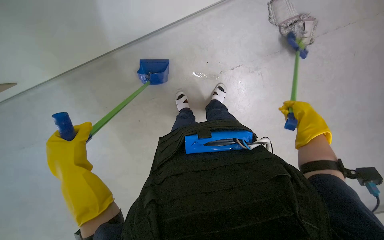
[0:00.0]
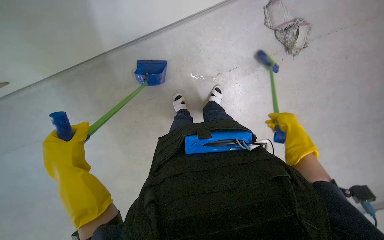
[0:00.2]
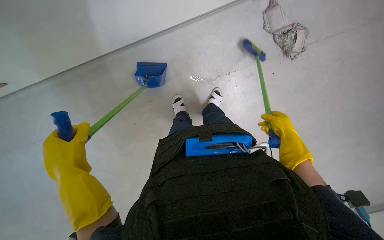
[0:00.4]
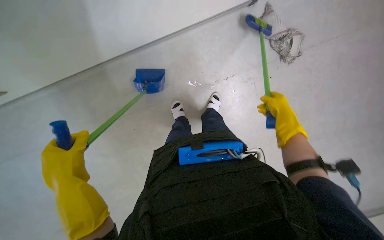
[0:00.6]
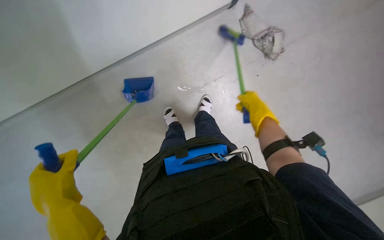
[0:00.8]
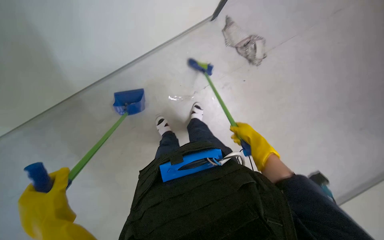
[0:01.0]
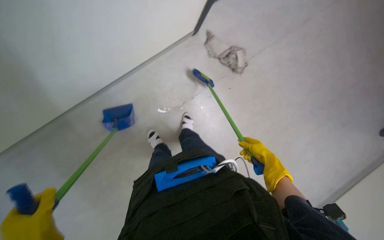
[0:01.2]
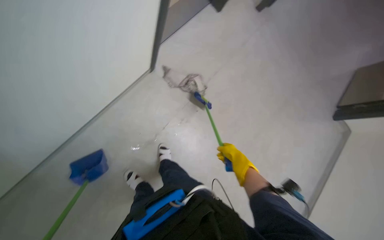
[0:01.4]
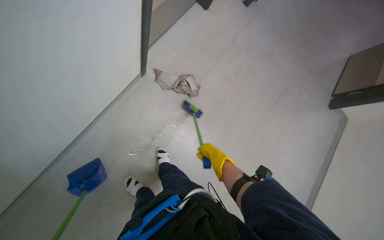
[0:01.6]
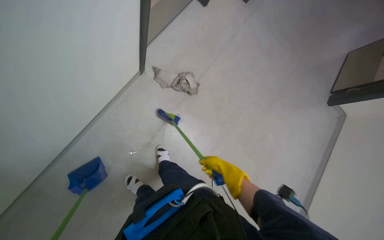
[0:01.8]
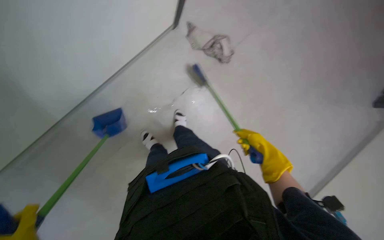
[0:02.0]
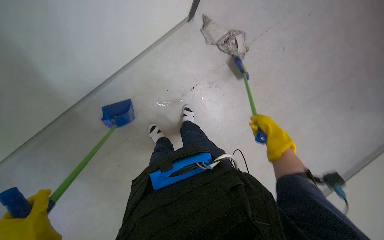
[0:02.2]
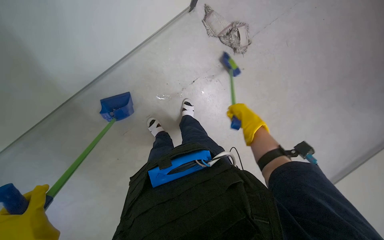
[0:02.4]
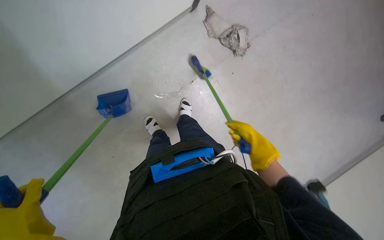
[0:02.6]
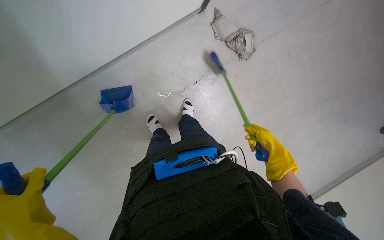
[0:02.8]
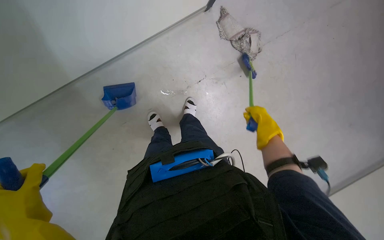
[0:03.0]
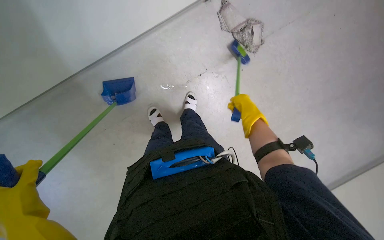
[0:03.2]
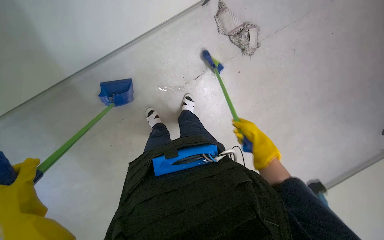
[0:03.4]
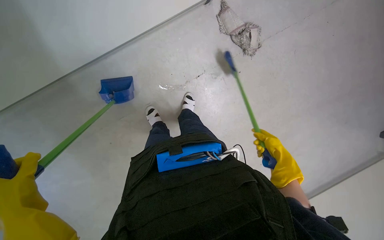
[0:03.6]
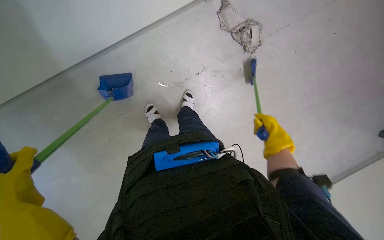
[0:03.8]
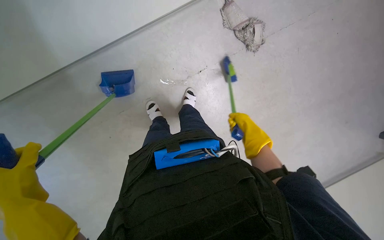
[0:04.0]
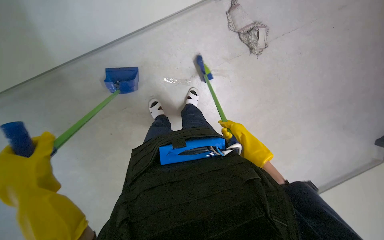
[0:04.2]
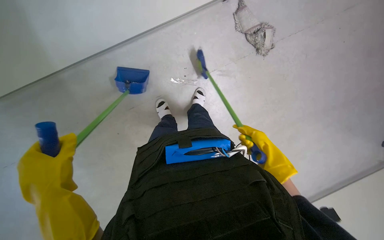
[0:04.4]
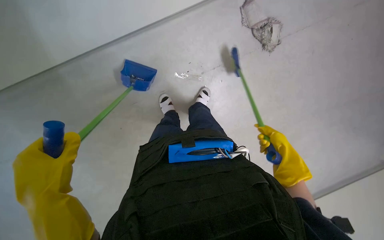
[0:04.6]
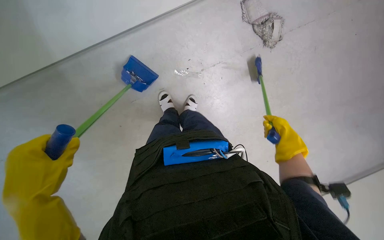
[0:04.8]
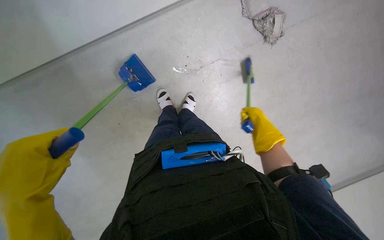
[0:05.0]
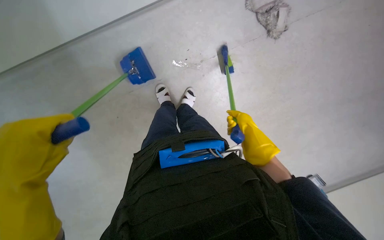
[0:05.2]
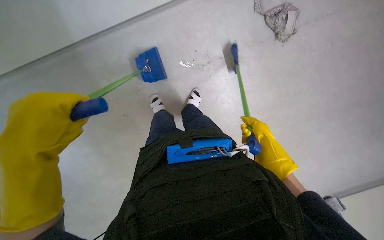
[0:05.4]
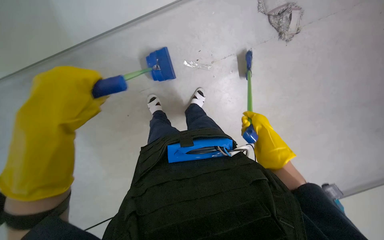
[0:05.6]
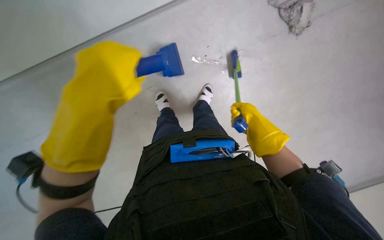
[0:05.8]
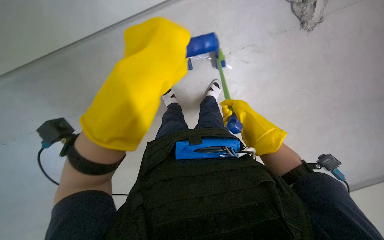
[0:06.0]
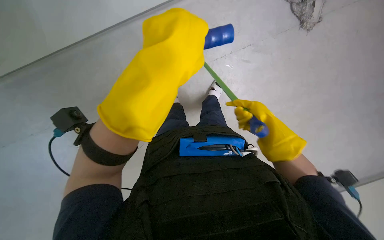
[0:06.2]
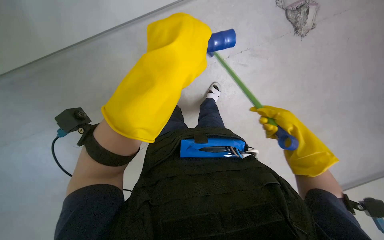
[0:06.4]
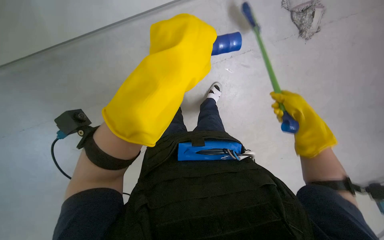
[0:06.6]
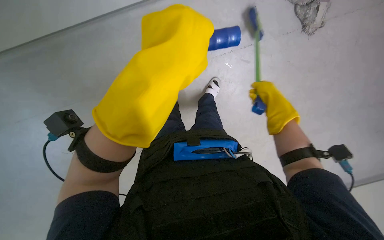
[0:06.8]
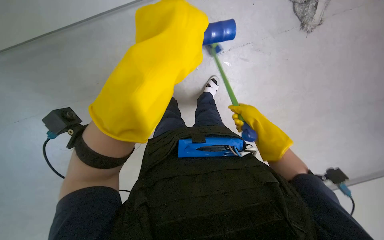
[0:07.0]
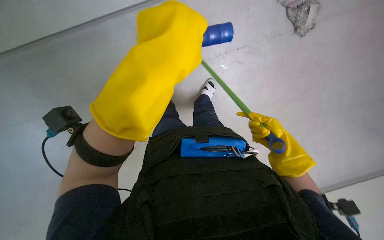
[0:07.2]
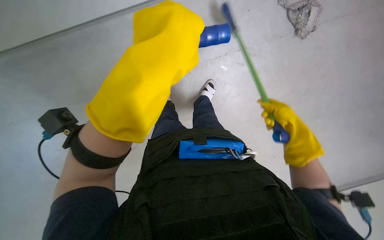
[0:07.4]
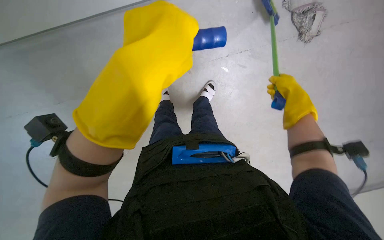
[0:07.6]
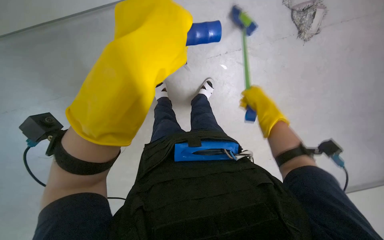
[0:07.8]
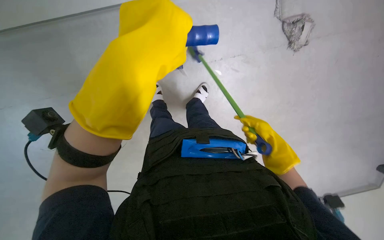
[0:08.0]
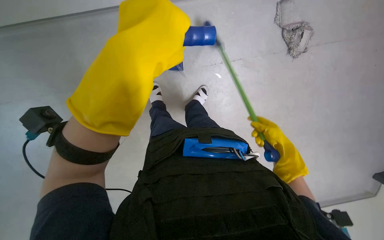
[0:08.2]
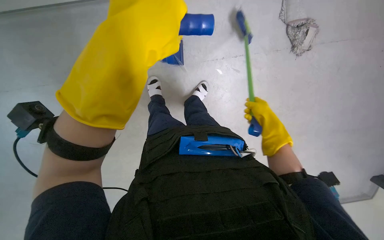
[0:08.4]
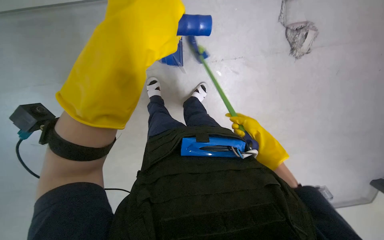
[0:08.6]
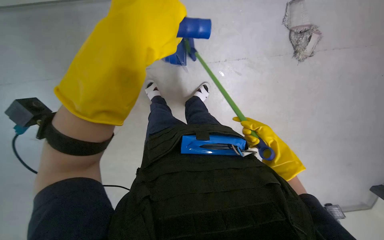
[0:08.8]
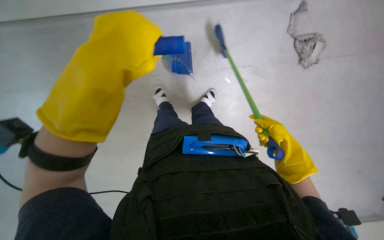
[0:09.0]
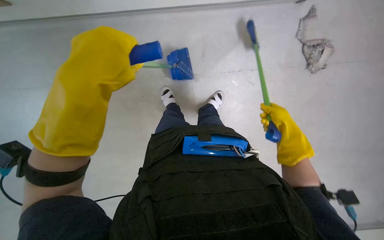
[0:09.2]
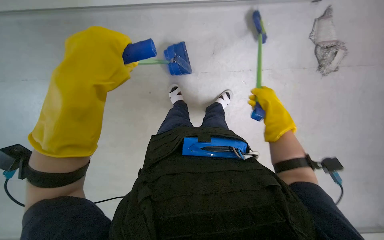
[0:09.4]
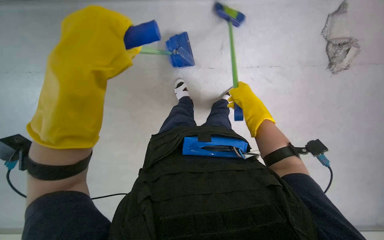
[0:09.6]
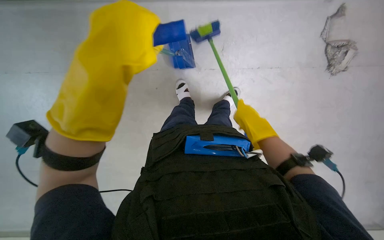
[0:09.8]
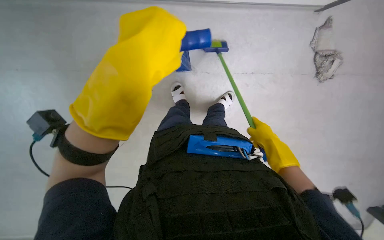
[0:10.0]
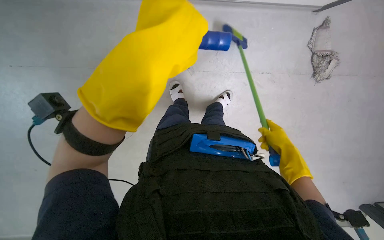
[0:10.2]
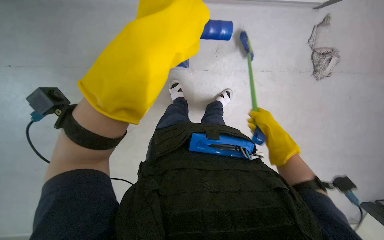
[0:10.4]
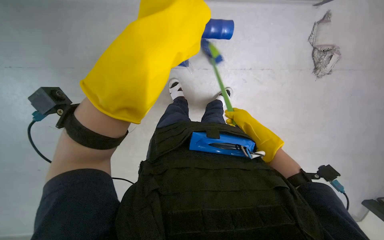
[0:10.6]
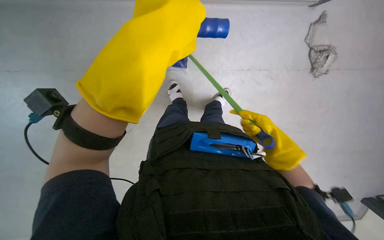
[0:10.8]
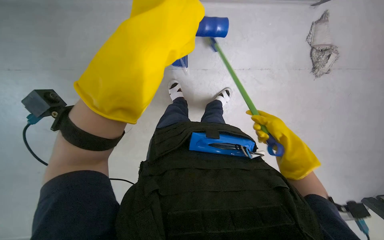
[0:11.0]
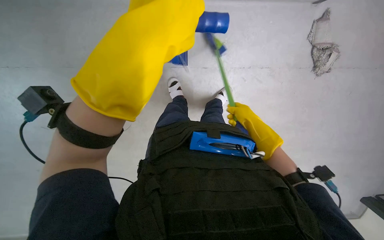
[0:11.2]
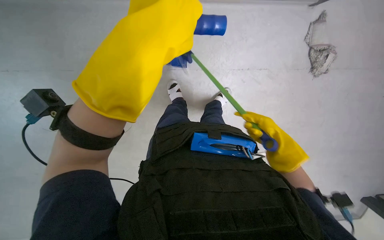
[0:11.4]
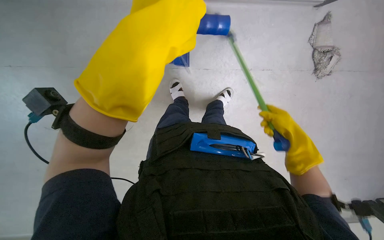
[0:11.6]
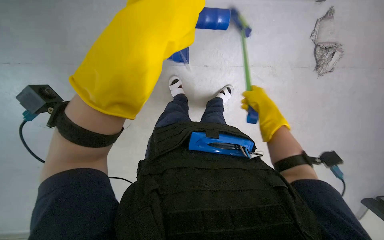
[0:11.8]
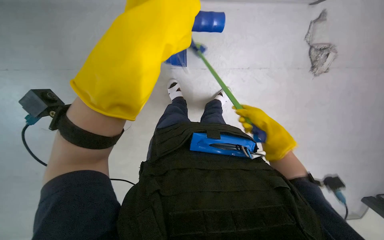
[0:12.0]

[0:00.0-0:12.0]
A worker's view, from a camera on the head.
Job: sweeping floor.
The whole recording: Sweeping debris into dustpan. The worker sweeps debris from the floor into a dustpan using a small brush.
0:00.0 to 0:01.6: The wearer's head swings about 35 degrees to the right. The camera pitches upward, by roughly 20 degrees.
0:01.6 to 0:03.0: The wearer looks approximately 15 degrees further downward.
0:03.0 to 0:04.4: The right hand is displaced down the picture and nearer to the camera by roughly 15 cm.
0:04.4 to 0:06.0: The left hand travels up the picture, to the right and nearer to the camera by some 30 cm. Meanwhile the right hand shifts some 15 cm to the left and up the picture.
0:06.0 to 0:07.6: The right hand goes up and down the picture, approximately 15 cm each way, reversing 2 times.
0:07.6 to 0:09.0: The left hand moves to the left, some 15 cm. The right hand goes approximately 15 cm down the picture.
0:09.0 to 0:10.4: The right hand heads up the picture, covering roughly 10 cm.
0:10.4 to 0:12.0: The right hand moves nearer and farther over about 15 cm, changing direction 3 times.

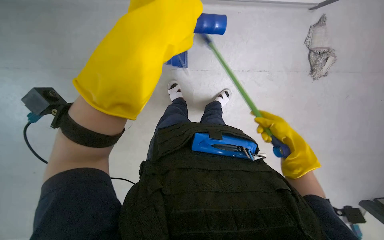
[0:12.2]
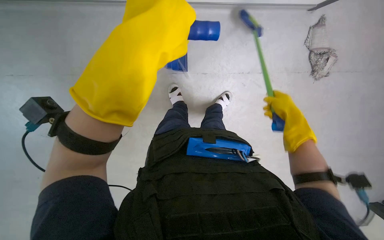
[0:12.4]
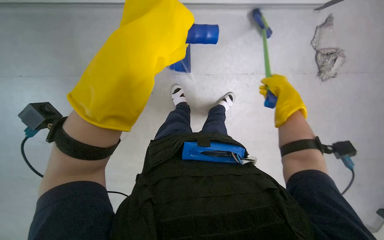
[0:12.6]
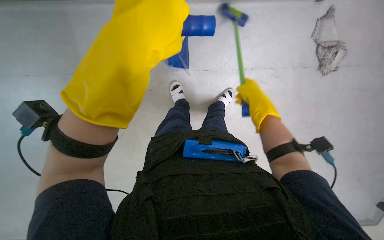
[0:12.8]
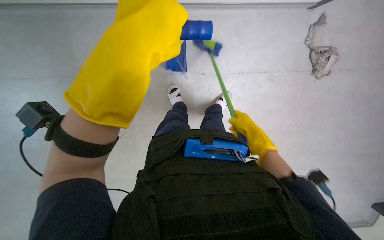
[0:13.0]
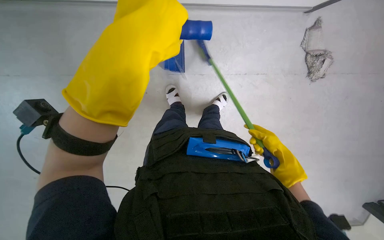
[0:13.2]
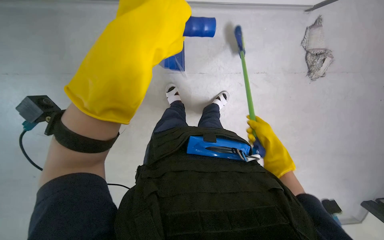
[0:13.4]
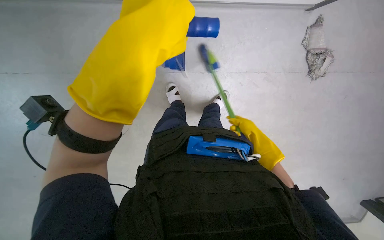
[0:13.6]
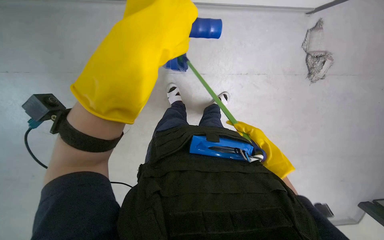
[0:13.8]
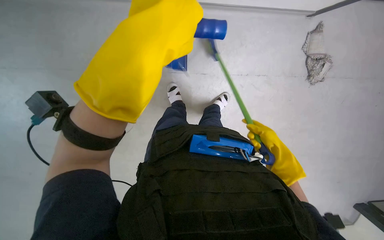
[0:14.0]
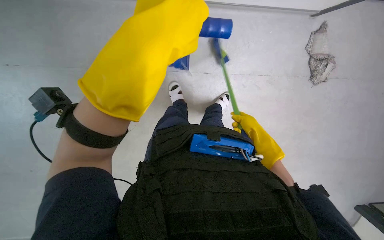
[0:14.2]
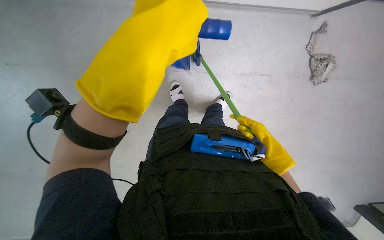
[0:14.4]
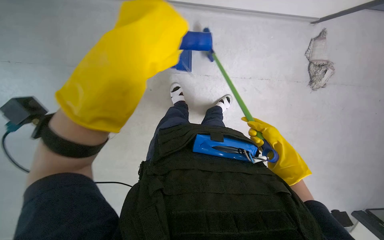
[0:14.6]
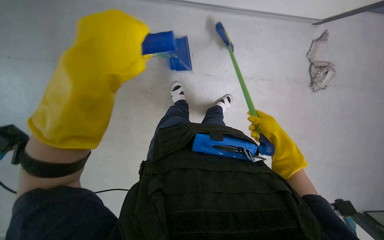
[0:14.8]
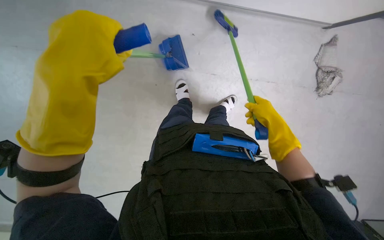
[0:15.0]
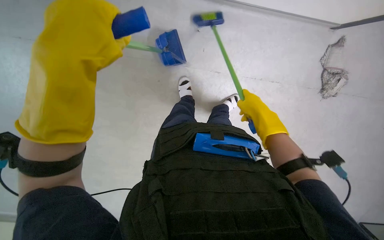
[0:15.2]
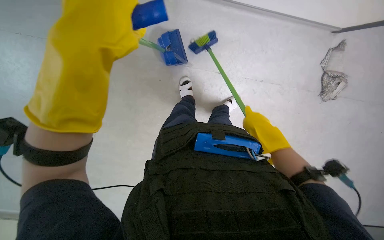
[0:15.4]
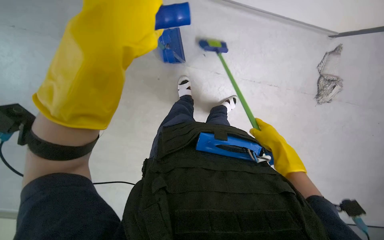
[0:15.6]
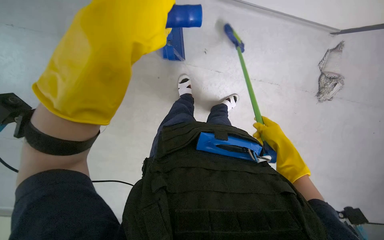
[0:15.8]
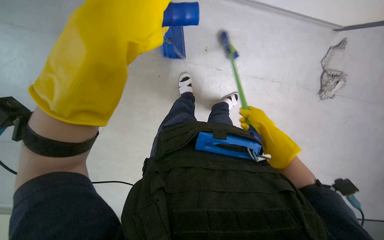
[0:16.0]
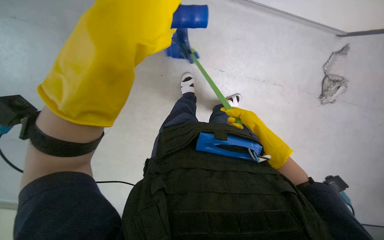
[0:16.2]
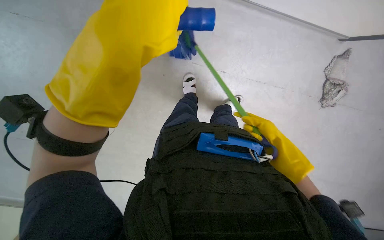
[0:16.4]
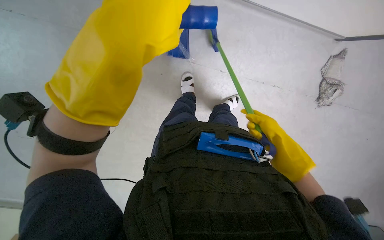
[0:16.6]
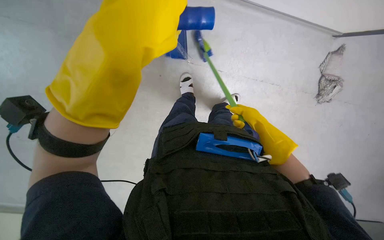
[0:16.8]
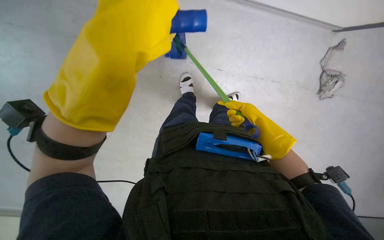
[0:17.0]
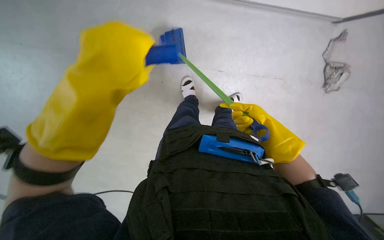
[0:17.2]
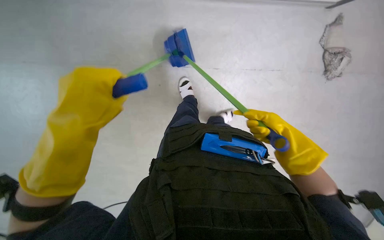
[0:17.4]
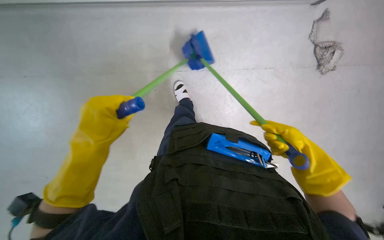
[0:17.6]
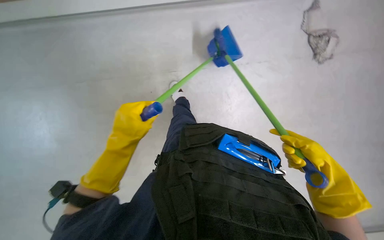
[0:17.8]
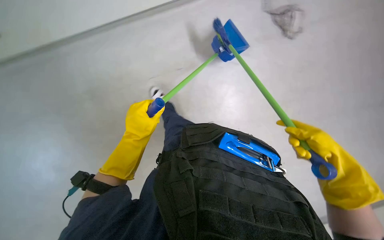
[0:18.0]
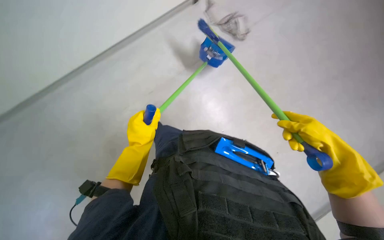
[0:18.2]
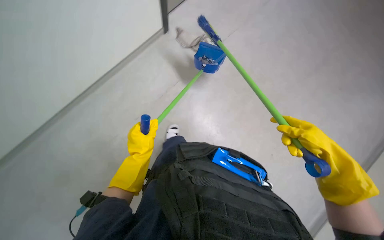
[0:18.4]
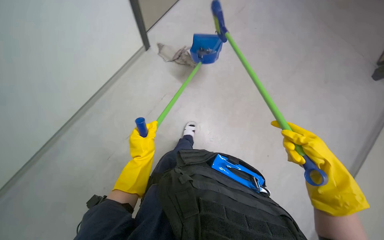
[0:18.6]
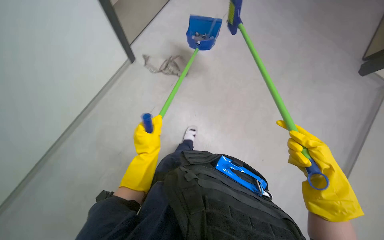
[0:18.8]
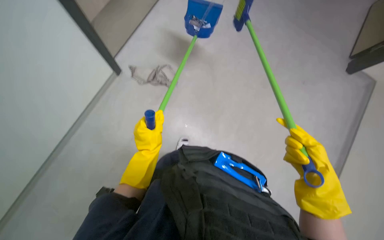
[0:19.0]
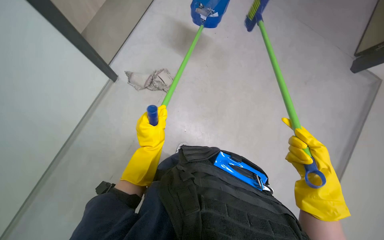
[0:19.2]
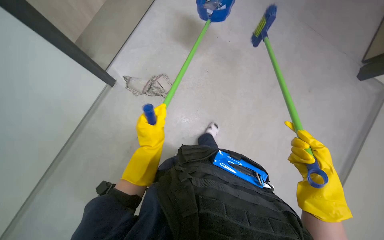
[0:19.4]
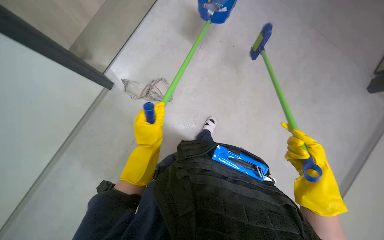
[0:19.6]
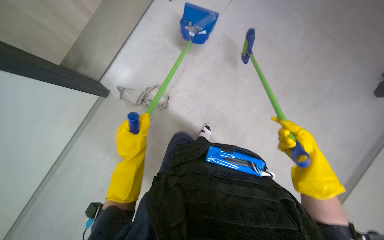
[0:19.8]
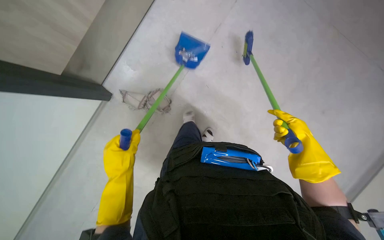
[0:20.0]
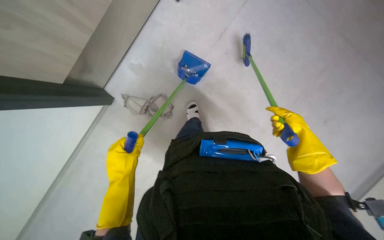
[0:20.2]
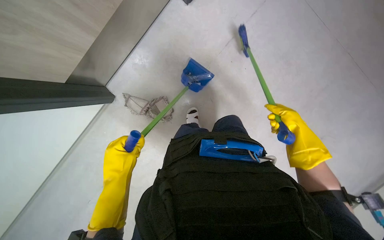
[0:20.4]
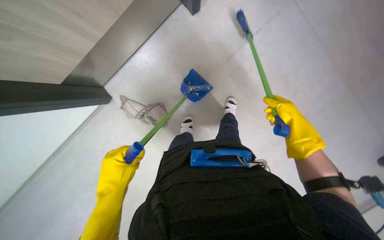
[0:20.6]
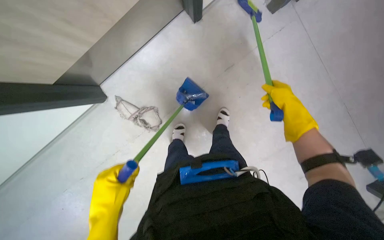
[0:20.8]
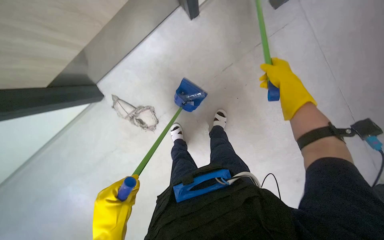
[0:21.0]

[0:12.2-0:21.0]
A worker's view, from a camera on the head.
Job: sweeping floor.
The whole recording: Sweeping debris into dustpan. The worker sweeps debris from the floor into a dustpan using a small brush.
0:12.2 to 0:13.6: The left hand moves nearer to the camera, some 10 cm; the right hand reaches approximately 15 cm up the picture, then returns.
0:13.6 to 0:15.2: The left hand goes roughly 15 cm to the left. The right hand heads up the picture, covering about 20 cm.
0:16.6 to 0:18.0: The left hand goes some 30 cm farther from the camera; the right hand goes some 20 cm down the picture and nearer to the camera.
0:18.0 to 0:19.6: The left hand heads nearer to the camera, covering about 10 cm; the right hand shifts about 10 cm farther from the camera.
0:19.6 to 0:21.0: The right hand is displaced up the picture by approximately 25 cm.
